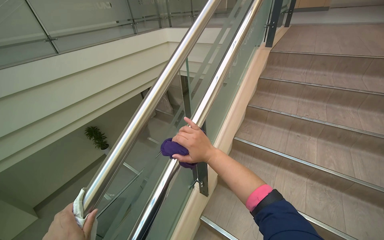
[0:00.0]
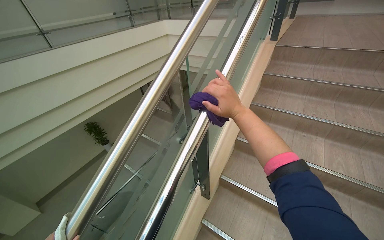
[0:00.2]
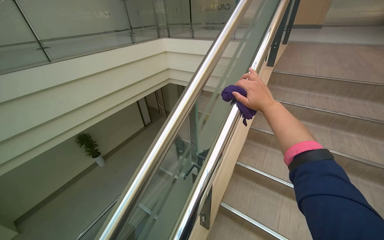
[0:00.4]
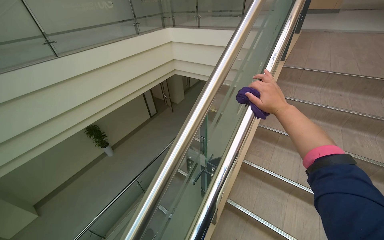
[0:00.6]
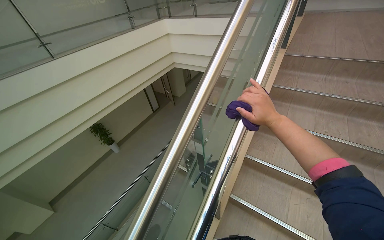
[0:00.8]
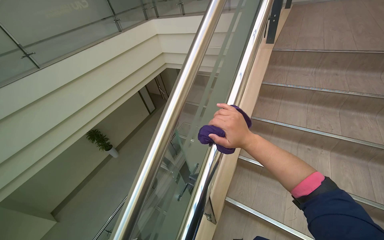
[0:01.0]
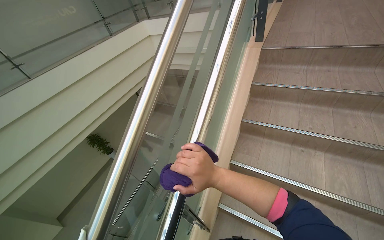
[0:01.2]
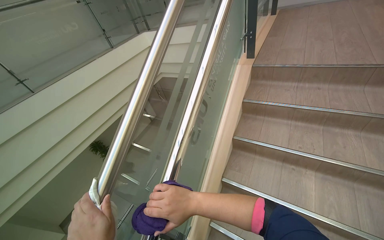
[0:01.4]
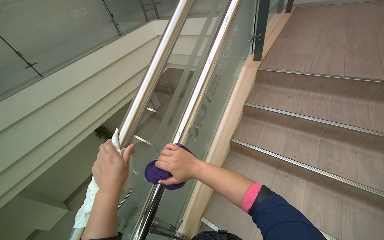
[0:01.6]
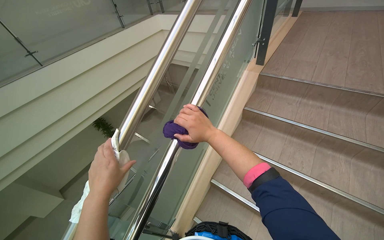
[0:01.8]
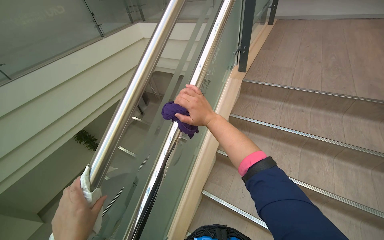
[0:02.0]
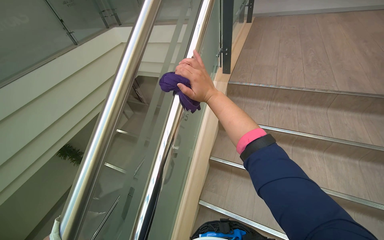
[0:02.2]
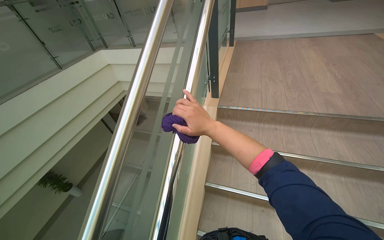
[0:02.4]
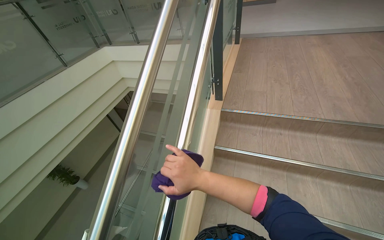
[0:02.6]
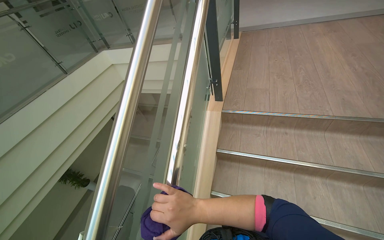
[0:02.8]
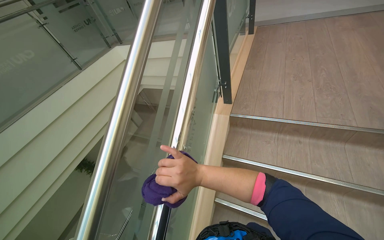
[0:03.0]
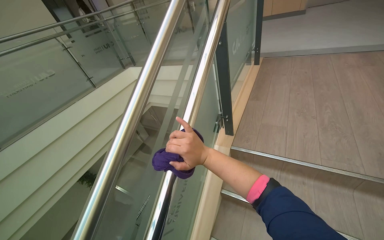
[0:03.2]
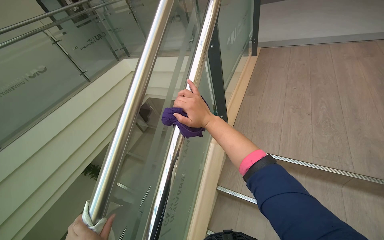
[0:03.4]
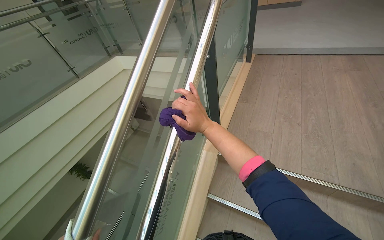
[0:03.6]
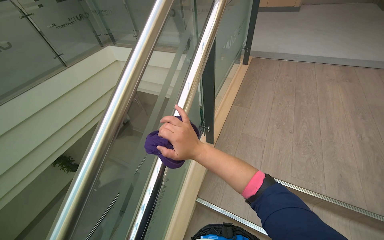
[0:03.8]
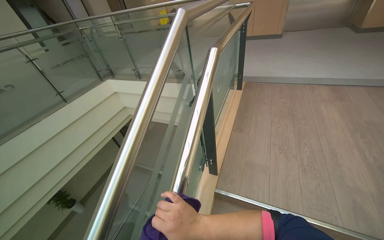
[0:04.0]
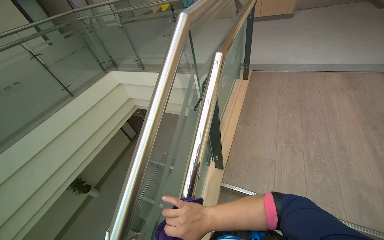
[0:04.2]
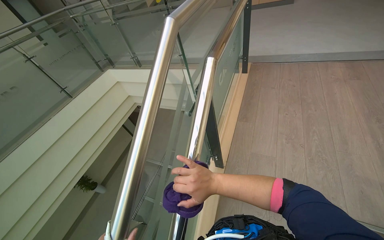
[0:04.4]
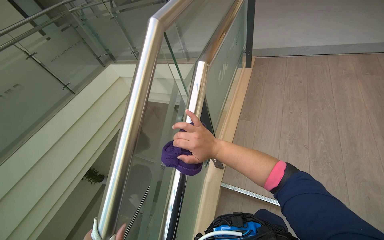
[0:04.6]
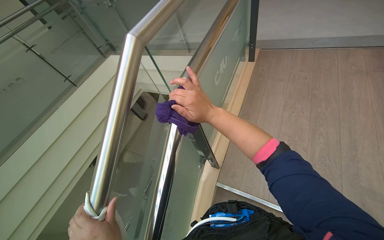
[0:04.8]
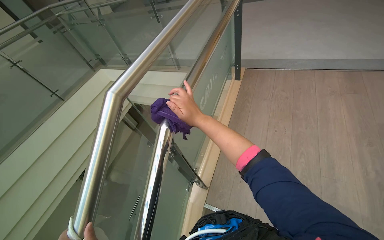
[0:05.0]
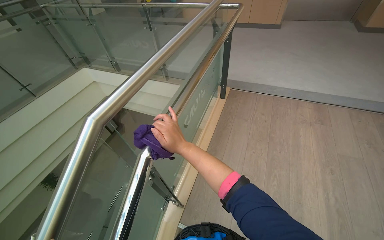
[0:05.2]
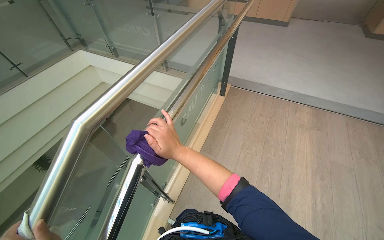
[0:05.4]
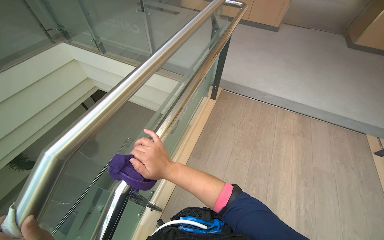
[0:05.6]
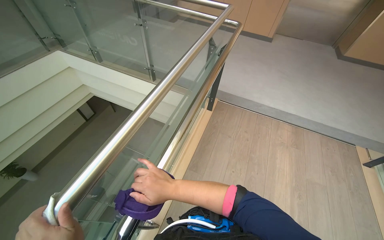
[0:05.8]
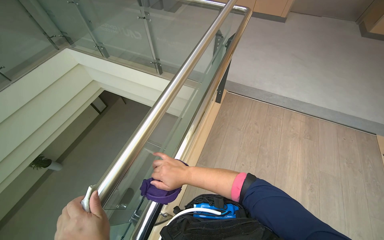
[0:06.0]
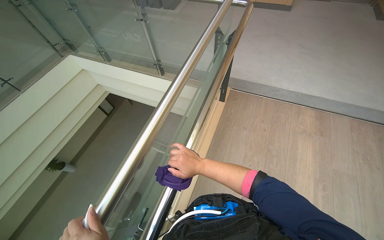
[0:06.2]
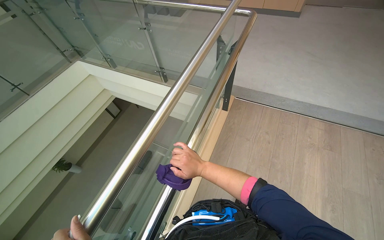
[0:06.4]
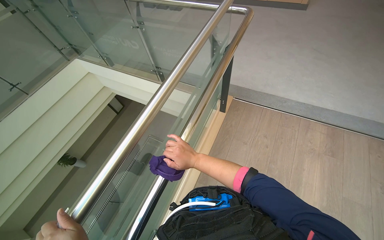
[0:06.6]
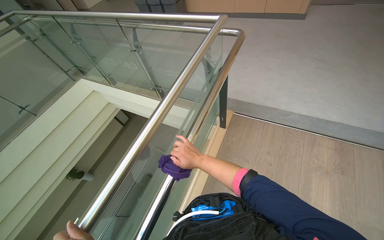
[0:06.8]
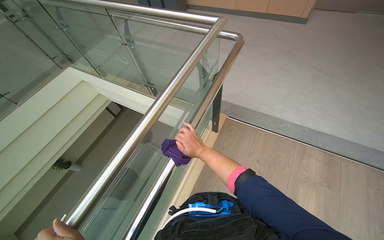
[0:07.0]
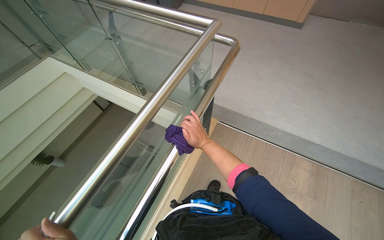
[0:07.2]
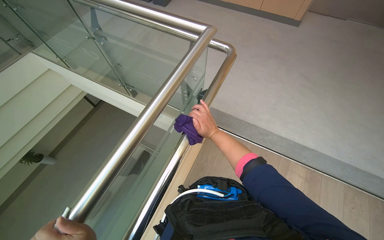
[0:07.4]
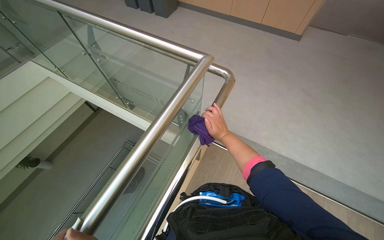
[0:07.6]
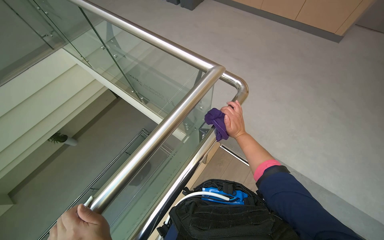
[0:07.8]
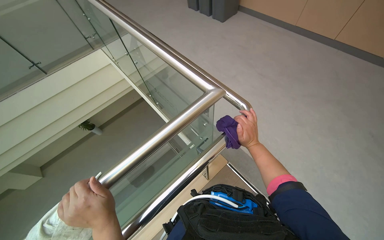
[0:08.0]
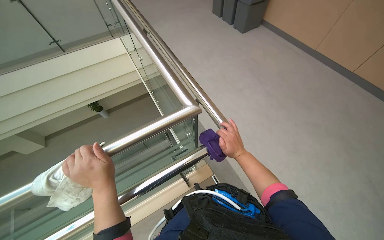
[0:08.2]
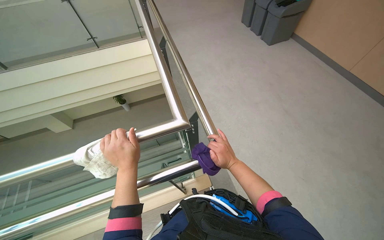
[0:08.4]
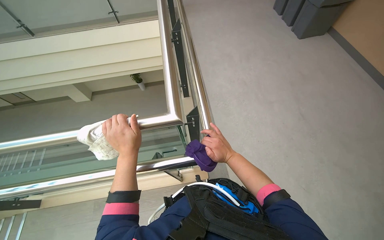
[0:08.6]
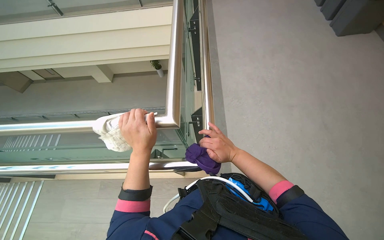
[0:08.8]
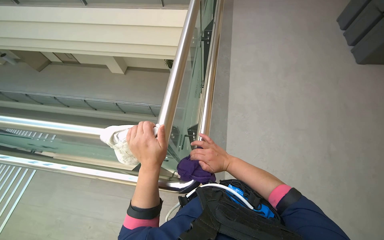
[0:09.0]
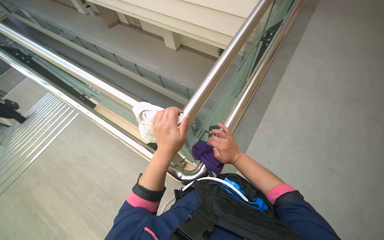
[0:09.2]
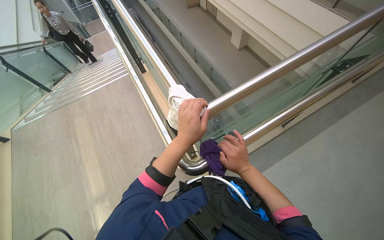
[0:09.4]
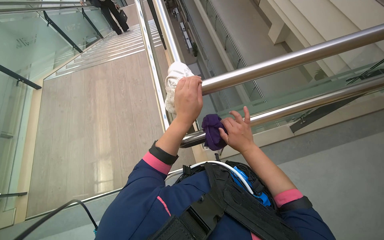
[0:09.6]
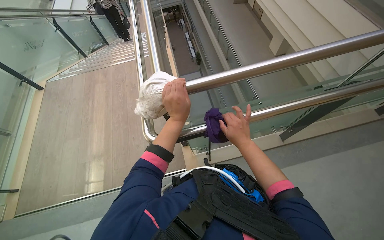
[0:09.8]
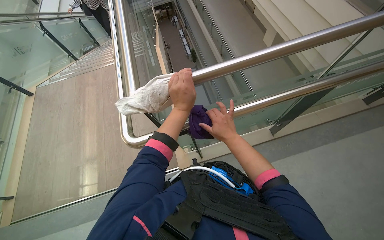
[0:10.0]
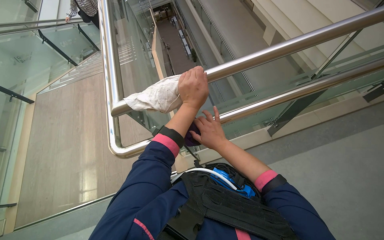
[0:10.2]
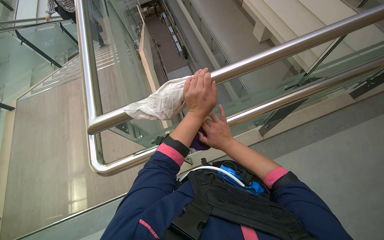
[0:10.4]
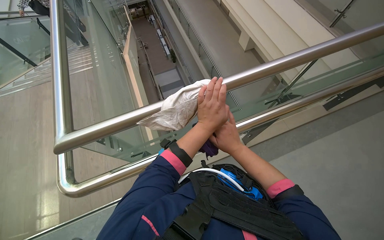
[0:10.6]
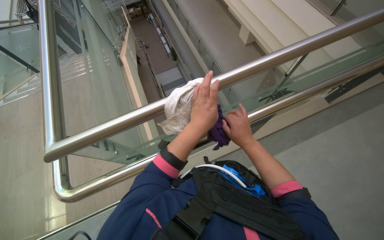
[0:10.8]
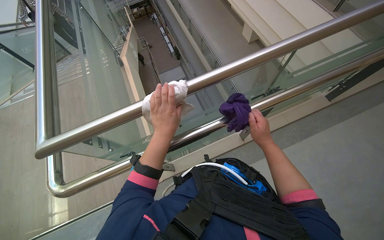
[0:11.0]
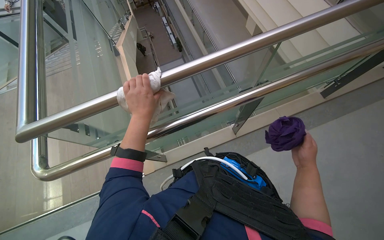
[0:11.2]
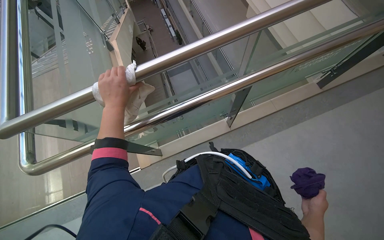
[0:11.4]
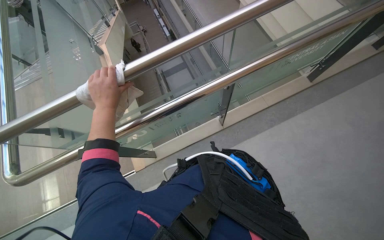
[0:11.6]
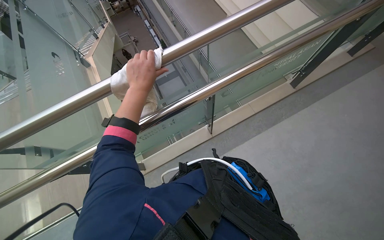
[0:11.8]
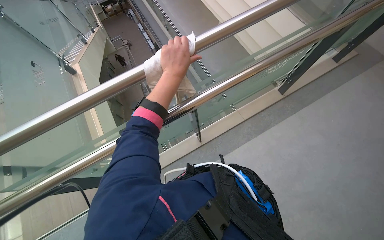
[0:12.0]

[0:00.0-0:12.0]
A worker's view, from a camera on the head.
Job: wiping surfaces.
The whole recording: Wiping metal and glass railings. The worker wipes metal and glass railings with a white and purple cloth.
0:00.0 to 0:01.6: The head travels about 50 cm.
0:01.6 to 0:03.0: The head travels approximately 50 cm.
0:03.0 to 0:04.4: The right hand goes up and down the picture, some 30 cm each way, reversing 2 times.
0:04.4 to 0:06.0: The head travels about 60 cm.
0:06.0 to 0:07.6: The right hand goes approximately 40 cm up the picture and to the right.
0:07.6 to 0:09.0: The wearer's head swings roughly 55 degrees to the left.
0:09.0 to 0:10.4: The head rotates roughly 60 degrees to the left.
0:10.4 to 0:12.0: The head travels to the right, some 60 cm.

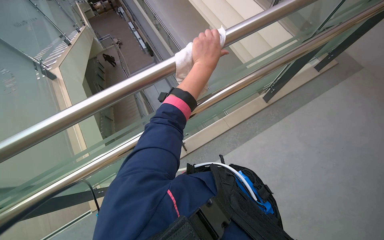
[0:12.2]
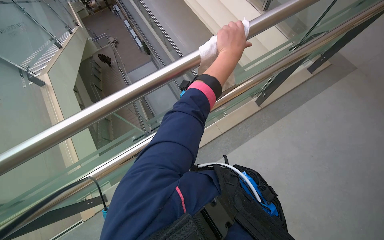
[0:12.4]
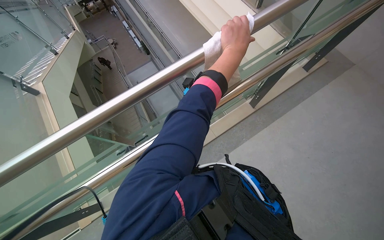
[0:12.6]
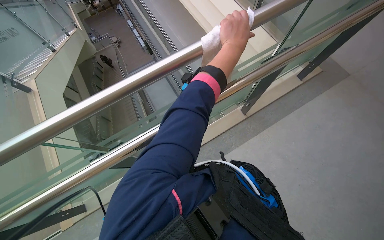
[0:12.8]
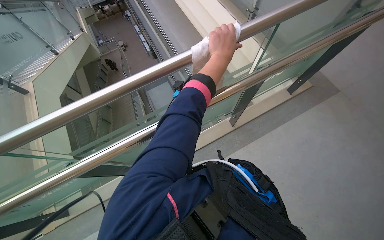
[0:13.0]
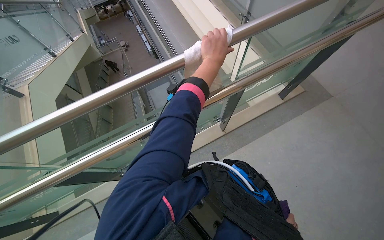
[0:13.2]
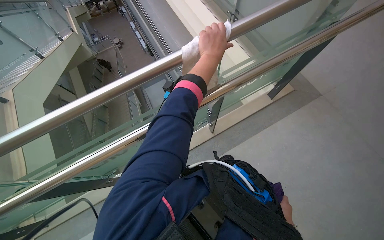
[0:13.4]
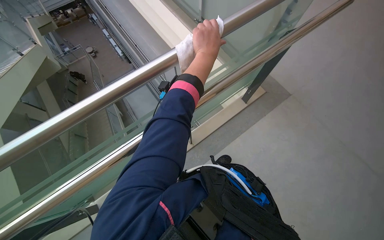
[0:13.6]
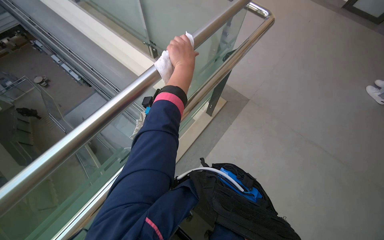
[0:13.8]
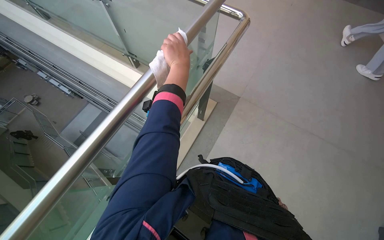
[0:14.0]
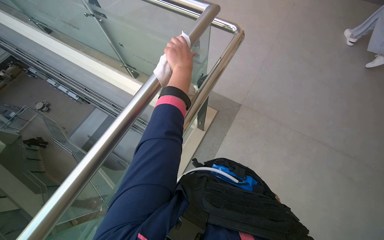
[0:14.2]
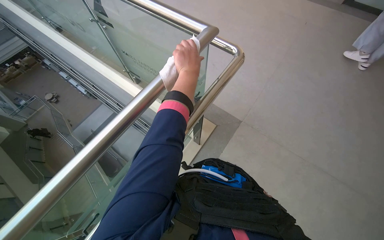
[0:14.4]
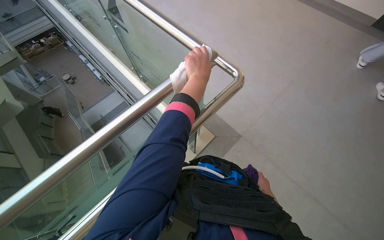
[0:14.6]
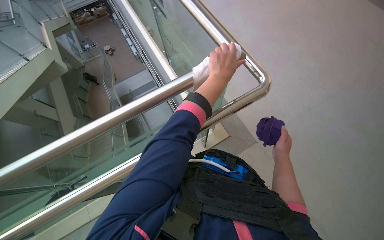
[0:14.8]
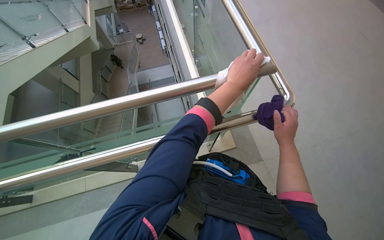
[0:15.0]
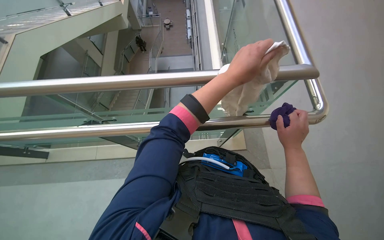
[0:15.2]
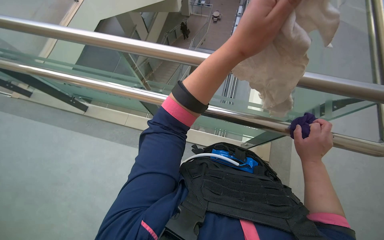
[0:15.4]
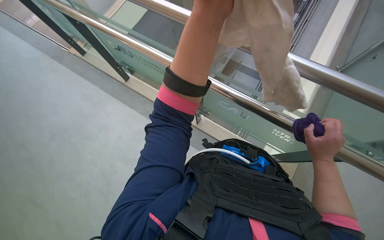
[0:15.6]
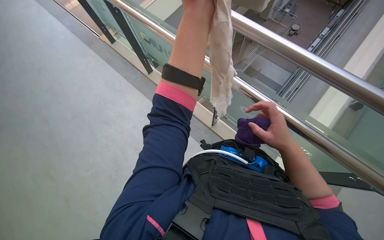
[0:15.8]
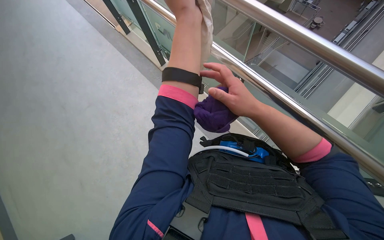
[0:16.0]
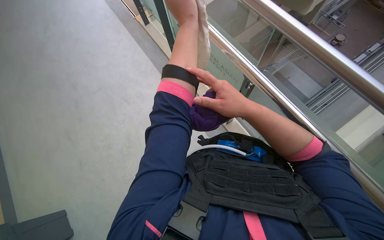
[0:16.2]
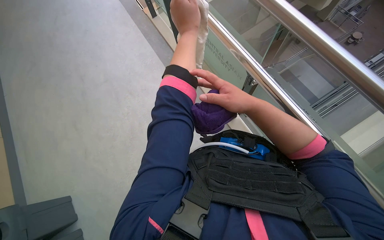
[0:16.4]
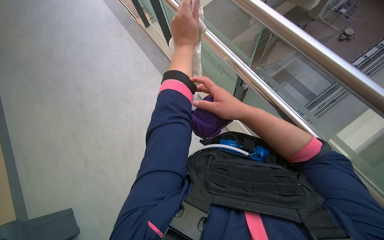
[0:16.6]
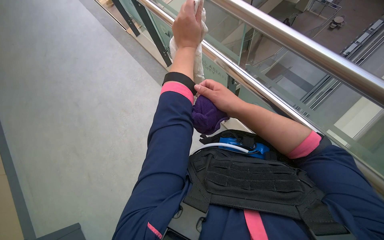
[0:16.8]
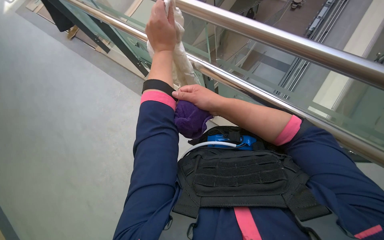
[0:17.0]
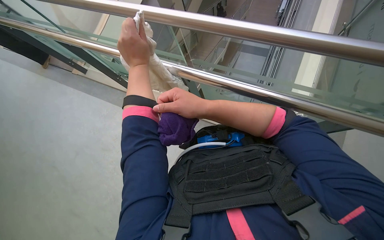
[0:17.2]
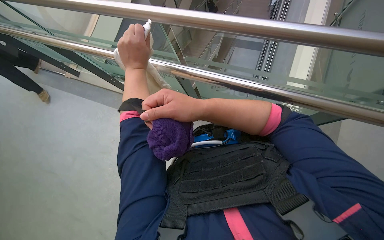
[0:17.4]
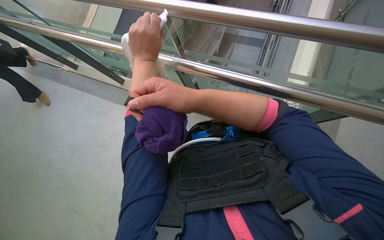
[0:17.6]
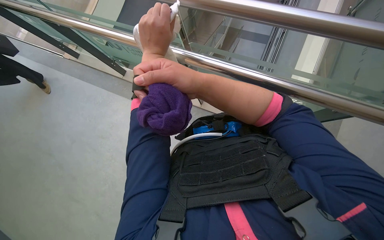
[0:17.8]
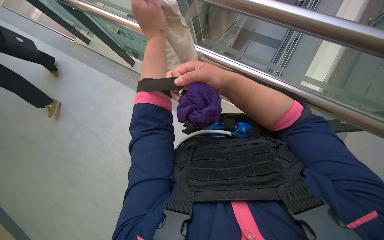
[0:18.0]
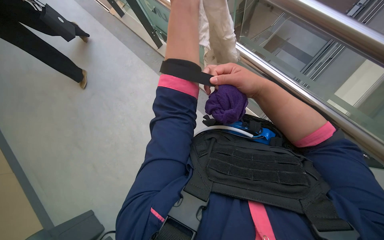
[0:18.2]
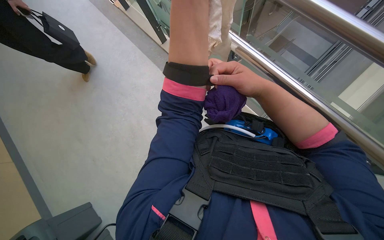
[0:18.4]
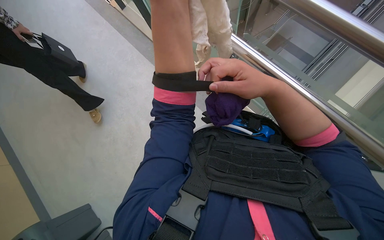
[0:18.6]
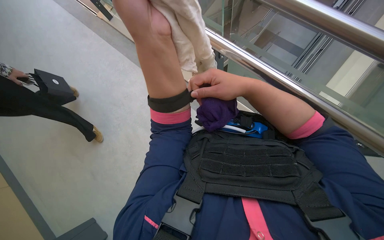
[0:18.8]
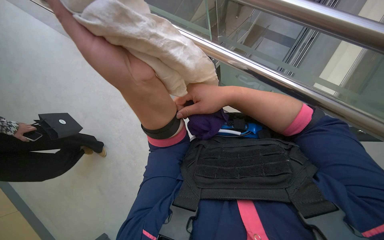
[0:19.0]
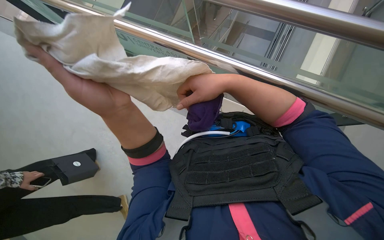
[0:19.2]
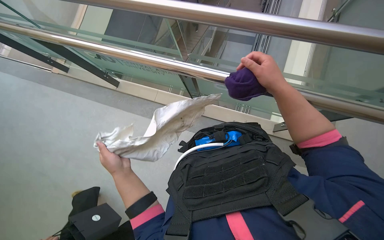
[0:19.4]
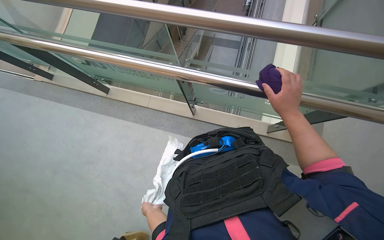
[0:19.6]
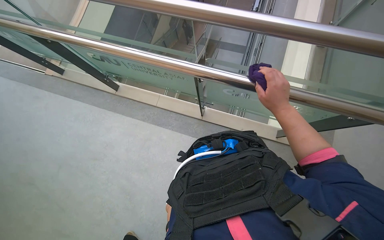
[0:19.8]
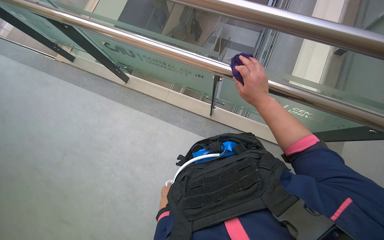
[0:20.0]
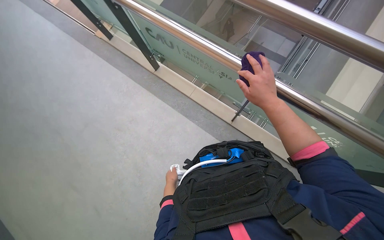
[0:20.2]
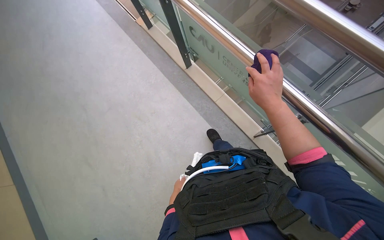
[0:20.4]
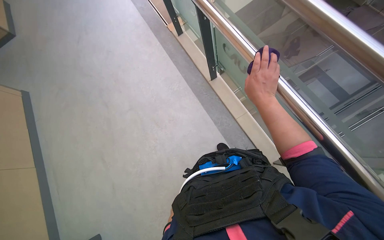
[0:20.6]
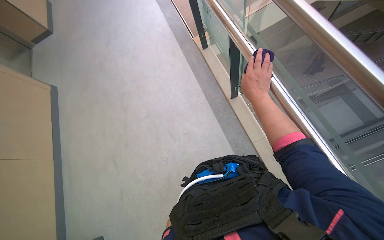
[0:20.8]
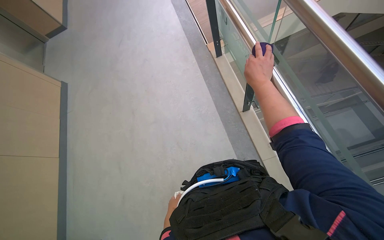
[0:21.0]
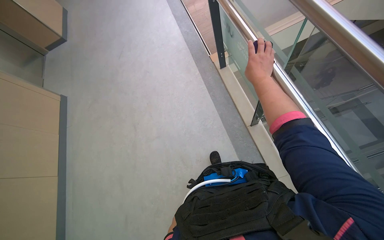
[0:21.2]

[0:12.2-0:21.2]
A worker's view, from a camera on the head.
Job: wiping surfaces.
The whole recording: Wiping metal and glass railings. The worker wipes metal and glass railings with a white and purple cloth.
0:12.2 to 0:13.8: The camera travels some 1 m. The wearer looks roughly 20 degrees further to the right.
0:13.8 to 0:15.2: The camera travels about 40 cm. The head rotates roughly 45 degrees to the left.
0:15.2 to 0:16.6: Both hands move to the left and up the picture, about 25 cm.
0:18.2 to 0:19.8: Everything in view rotates some 30 degrees counterclockwise. The right hand heads to the right, covering about 20 cm.
0:19.8 to 0:21.2: The head turns to the left by approximately 55 degrees.
